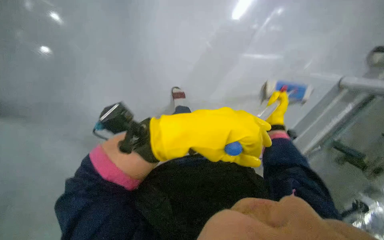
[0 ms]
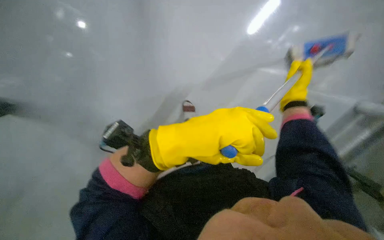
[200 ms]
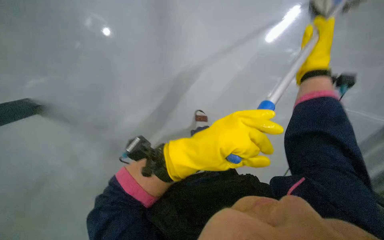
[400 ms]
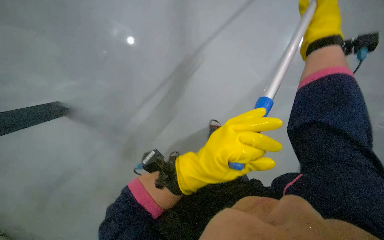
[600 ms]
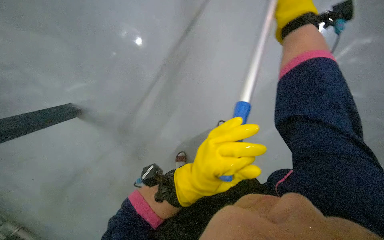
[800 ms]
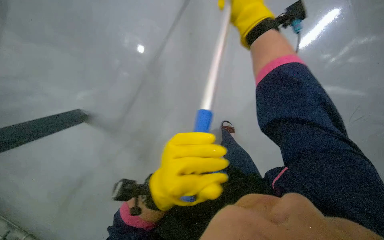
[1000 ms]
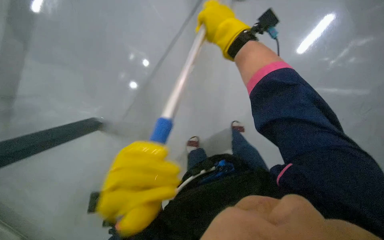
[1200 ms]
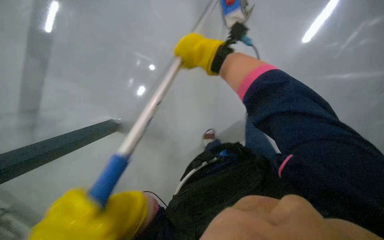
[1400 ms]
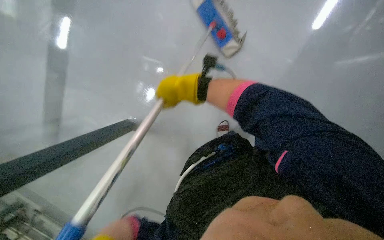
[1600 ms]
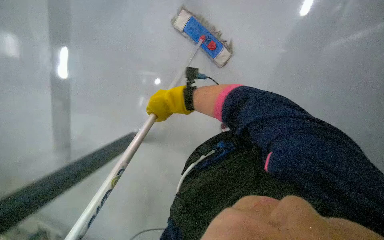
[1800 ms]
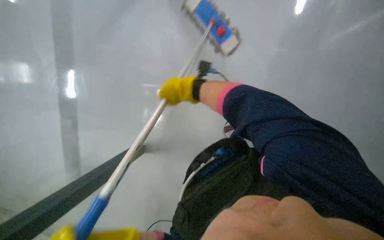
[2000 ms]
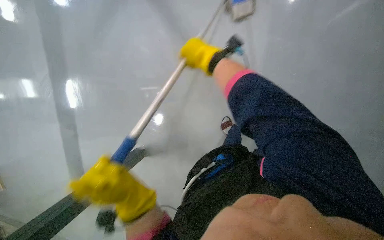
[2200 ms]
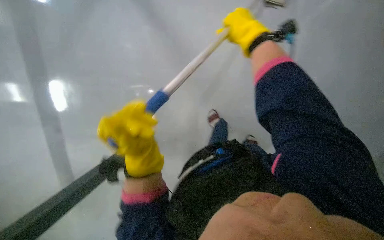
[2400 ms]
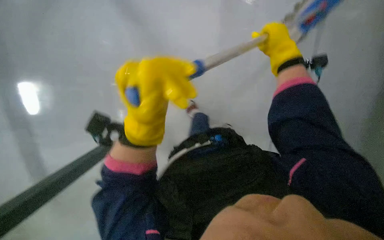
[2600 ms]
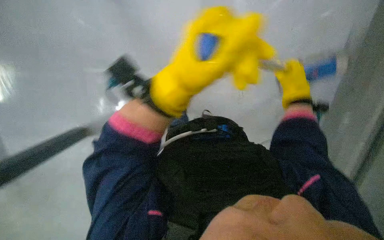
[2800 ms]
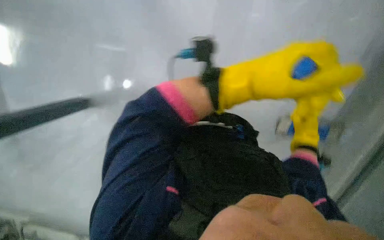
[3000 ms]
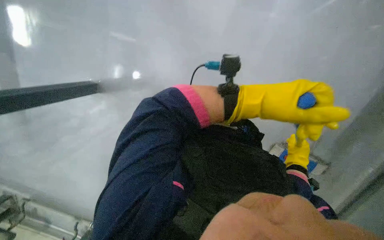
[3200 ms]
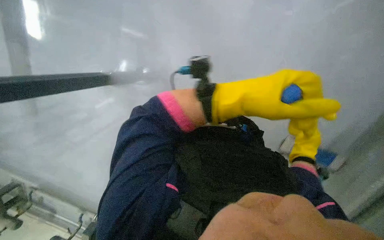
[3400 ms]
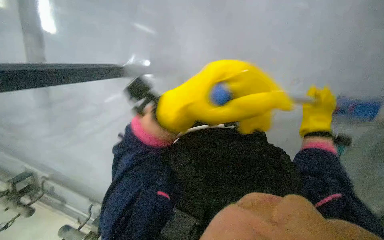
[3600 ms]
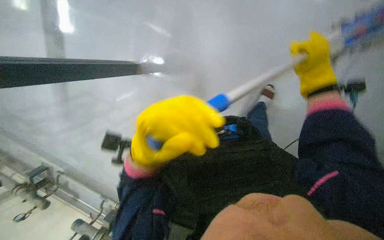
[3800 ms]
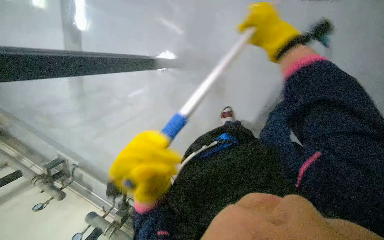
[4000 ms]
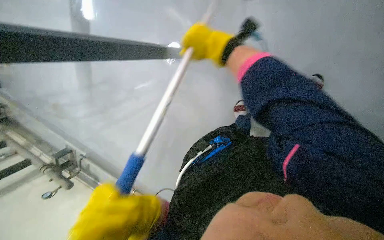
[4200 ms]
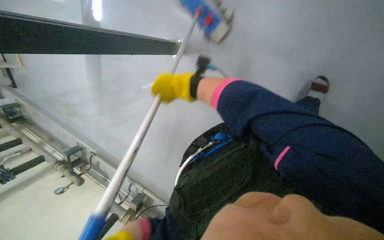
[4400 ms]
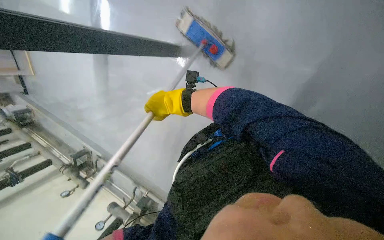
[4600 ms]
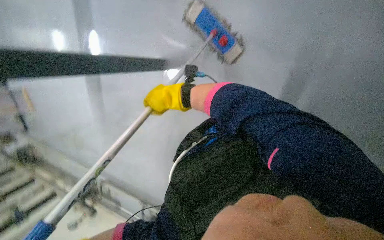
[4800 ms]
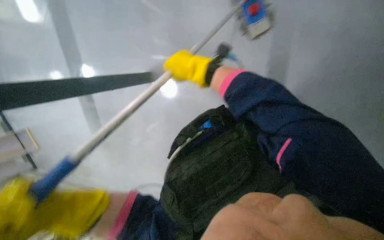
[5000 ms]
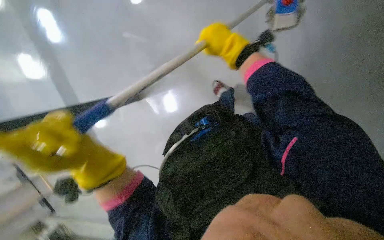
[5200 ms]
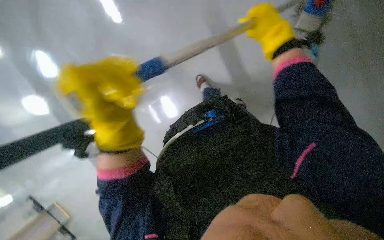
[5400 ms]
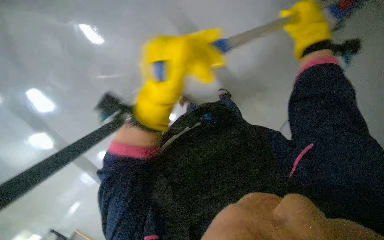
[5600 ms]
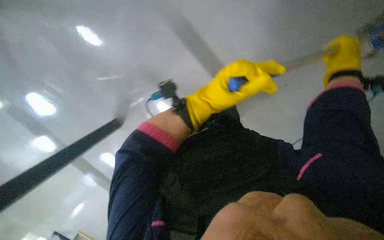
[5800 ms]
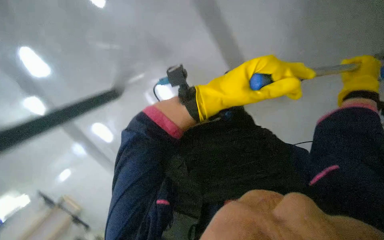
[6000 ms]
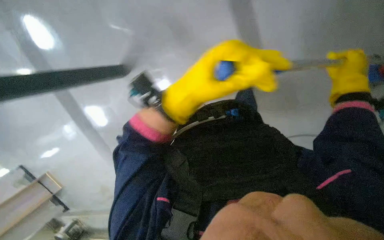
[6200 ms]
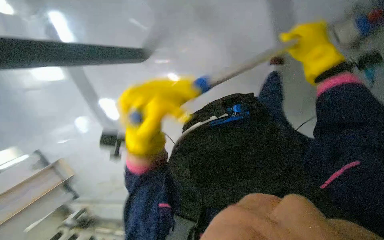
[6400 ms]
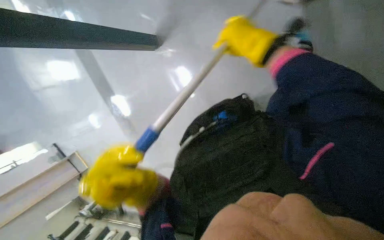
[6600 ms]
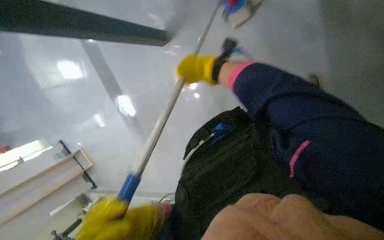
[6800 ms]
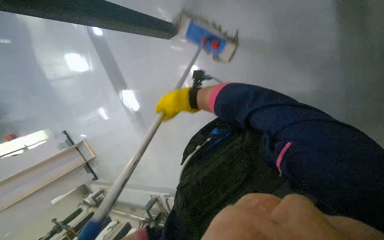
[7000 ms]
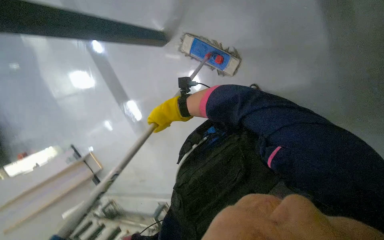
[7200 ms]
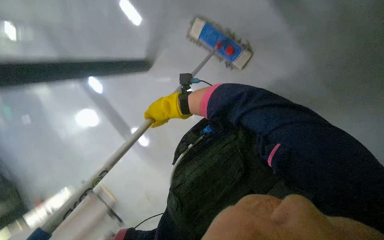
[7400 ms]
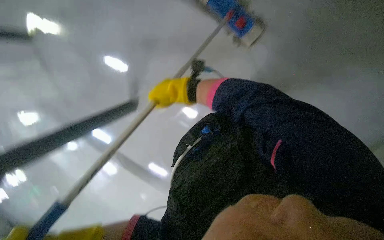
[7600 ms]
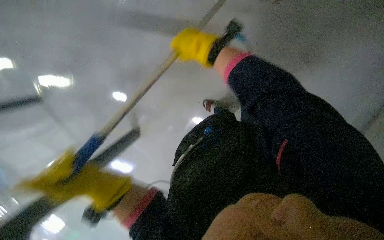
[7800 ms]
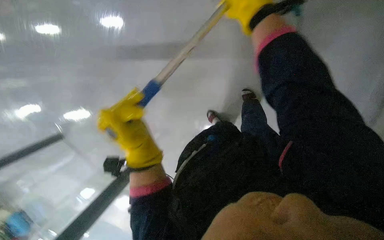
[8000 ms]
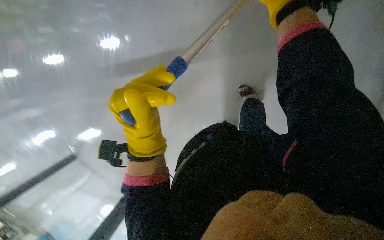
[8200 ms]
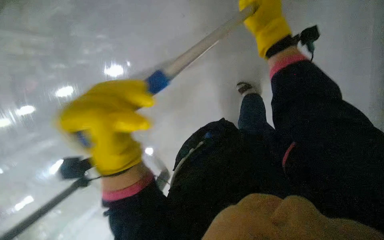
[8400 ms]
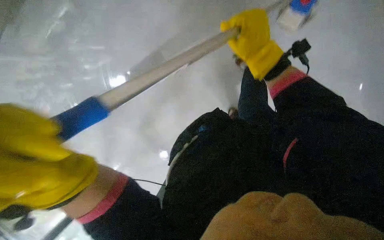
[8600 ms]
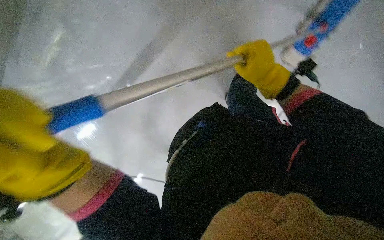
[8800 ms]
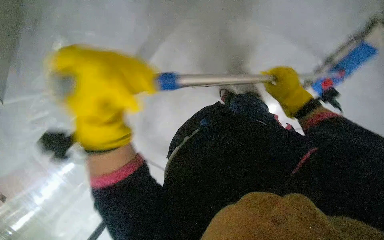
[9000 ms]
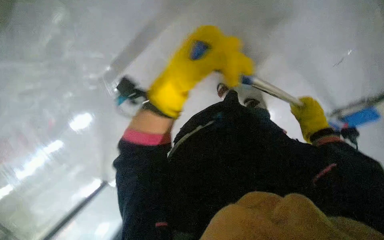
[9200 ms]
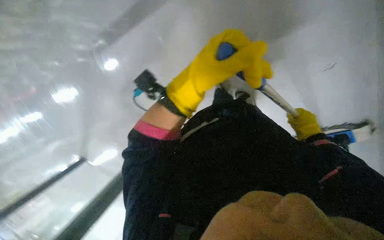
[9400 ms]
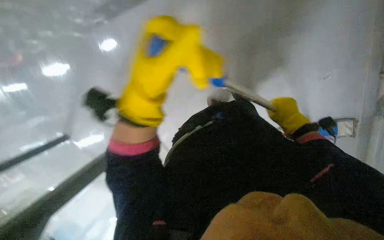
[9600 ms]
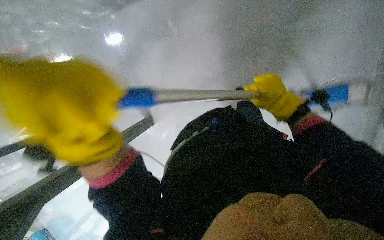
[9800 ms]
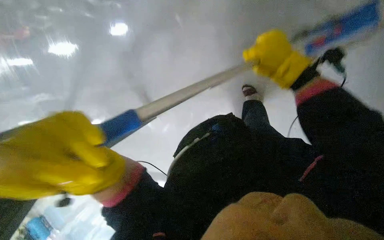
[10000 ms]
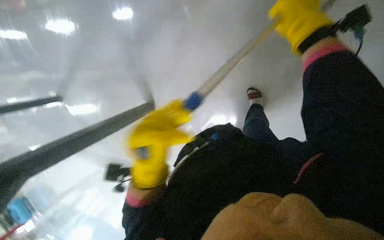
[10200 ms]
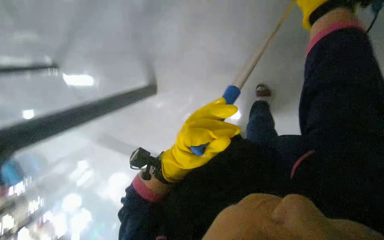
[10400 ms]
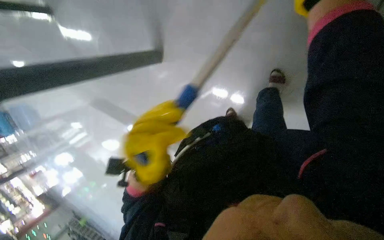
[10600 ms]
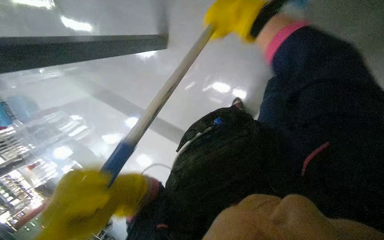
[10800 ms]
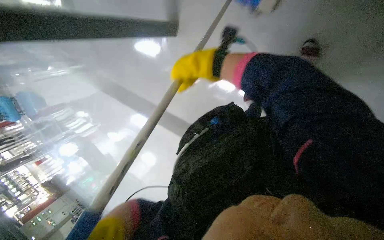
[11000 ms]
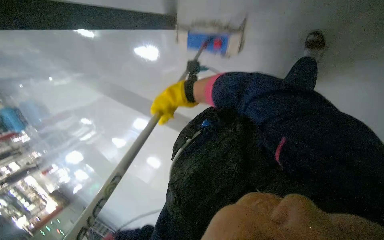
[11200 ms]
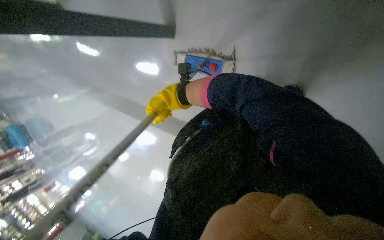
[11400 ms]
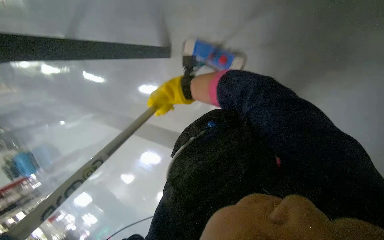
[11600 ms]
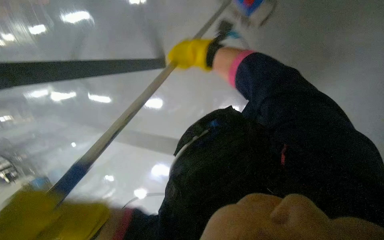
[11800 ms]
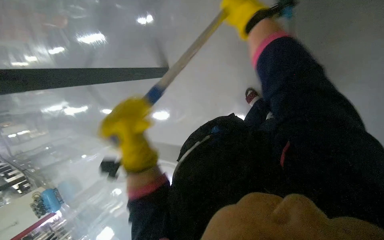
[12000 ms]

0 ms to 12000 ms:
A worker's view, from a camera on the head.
Job: mopping floor.
The whole recording: Mopping the floor. The worker mops the floor, periodically wringing the mop and changing the mop head.
1600 ms to 3000 ms: The right hand heads to the right, covering some 40 cm.
4400 ms to 6000 ms: The right hand shifts roughly 50 cm to the right.
6000 ms to 7600 ms: The right hand goes approximately 50 cm to the left.
7600 ms to 9000 ms: The right hand goes approximately 40 cm to the right.
9000 ms to 10400 ms: The left hand goes left and right, about 25 cm each way, reversing 2 times.
10400 ms to 12000 ms: The wearer looks approximately 10 degrees further upward.

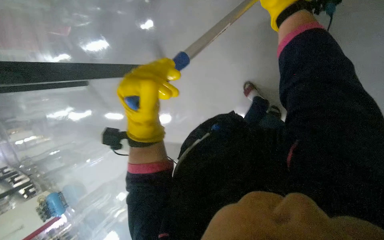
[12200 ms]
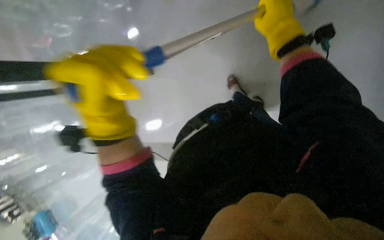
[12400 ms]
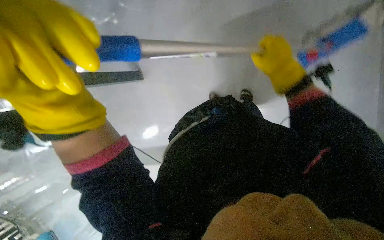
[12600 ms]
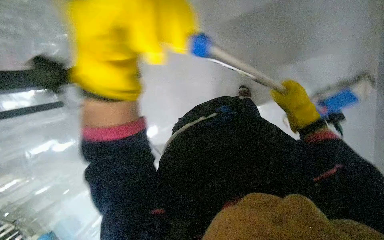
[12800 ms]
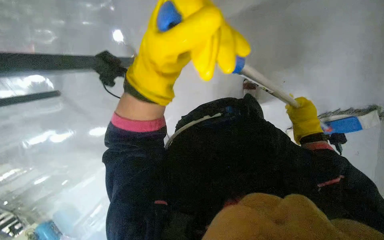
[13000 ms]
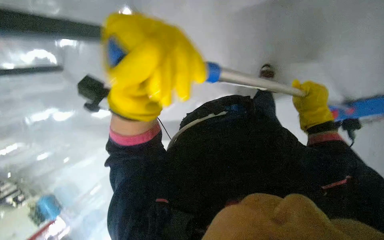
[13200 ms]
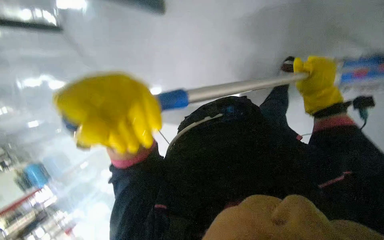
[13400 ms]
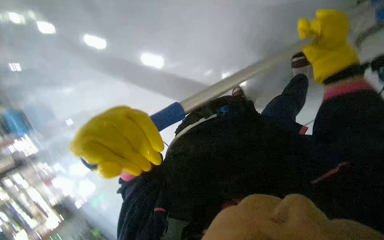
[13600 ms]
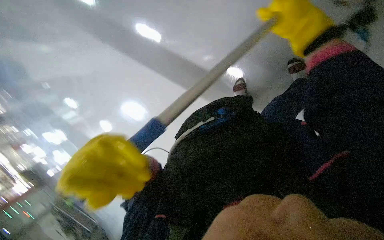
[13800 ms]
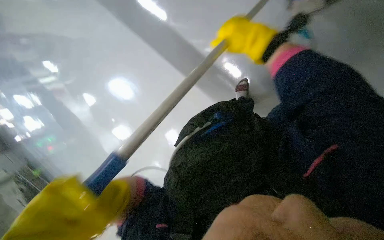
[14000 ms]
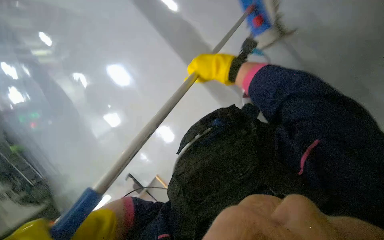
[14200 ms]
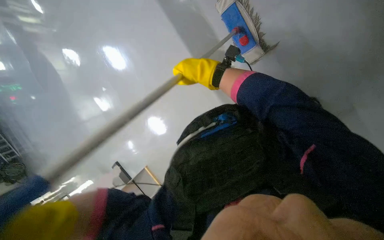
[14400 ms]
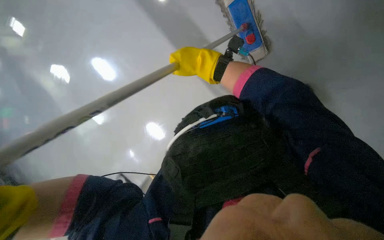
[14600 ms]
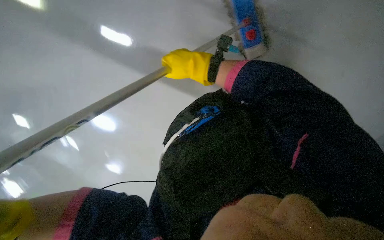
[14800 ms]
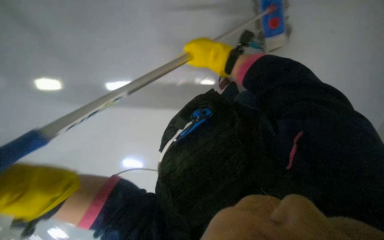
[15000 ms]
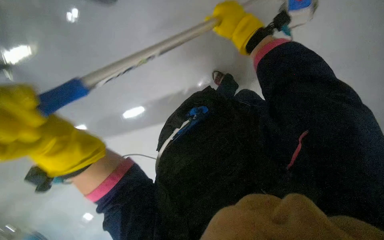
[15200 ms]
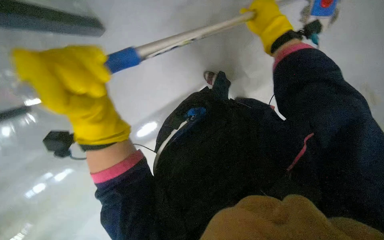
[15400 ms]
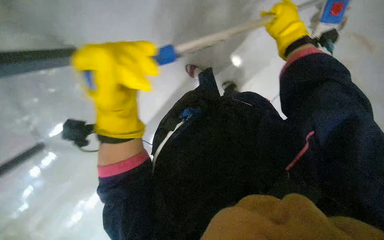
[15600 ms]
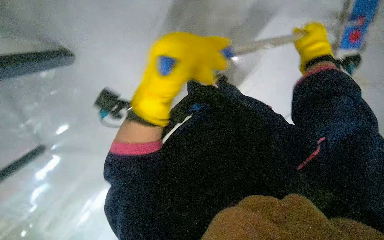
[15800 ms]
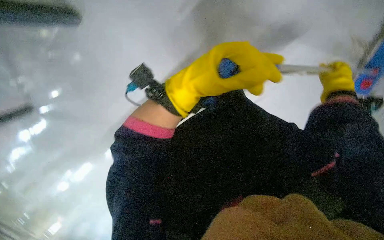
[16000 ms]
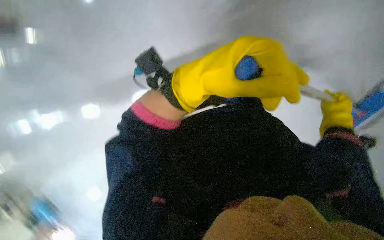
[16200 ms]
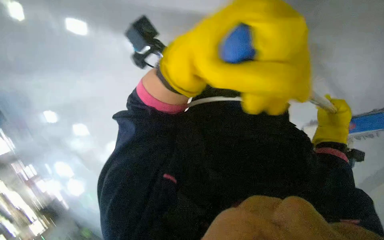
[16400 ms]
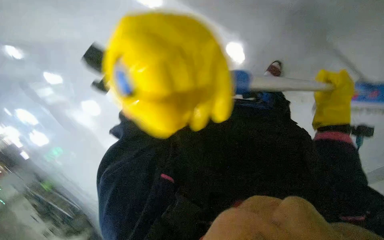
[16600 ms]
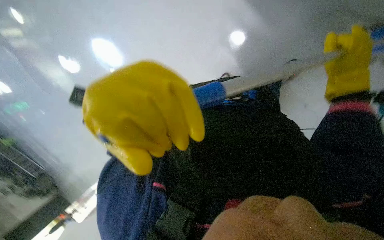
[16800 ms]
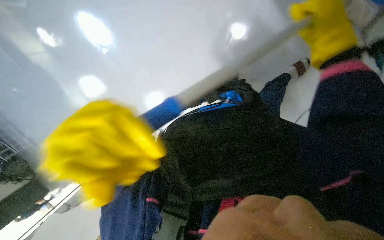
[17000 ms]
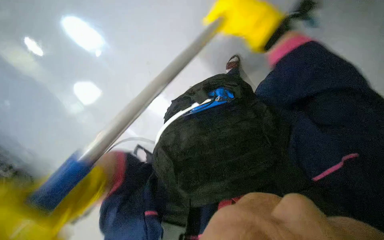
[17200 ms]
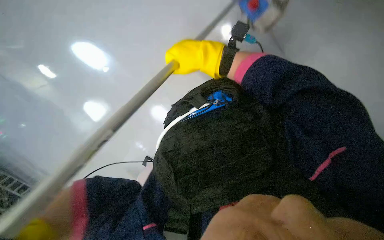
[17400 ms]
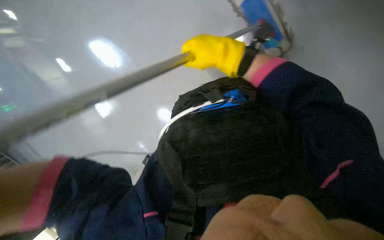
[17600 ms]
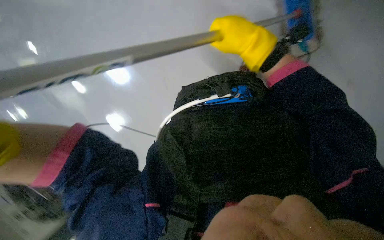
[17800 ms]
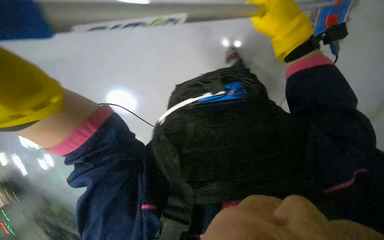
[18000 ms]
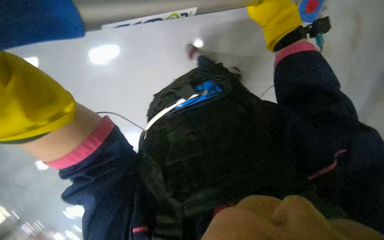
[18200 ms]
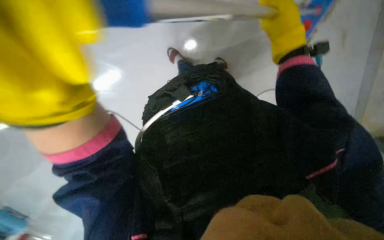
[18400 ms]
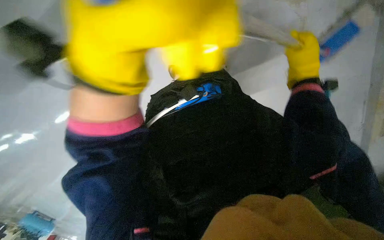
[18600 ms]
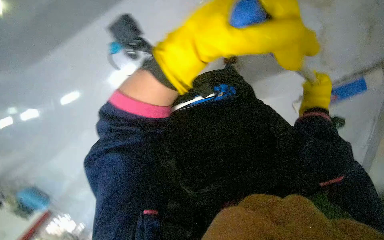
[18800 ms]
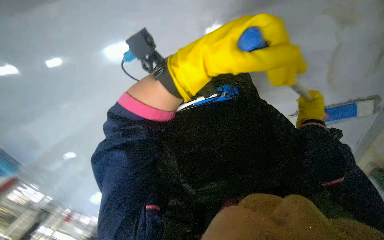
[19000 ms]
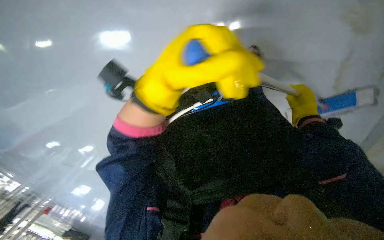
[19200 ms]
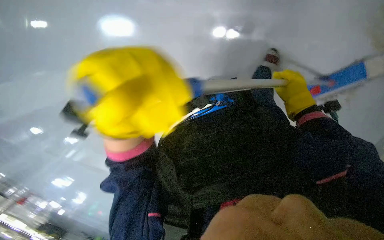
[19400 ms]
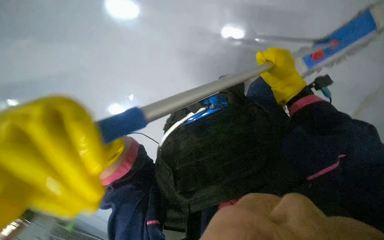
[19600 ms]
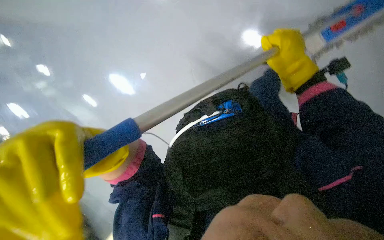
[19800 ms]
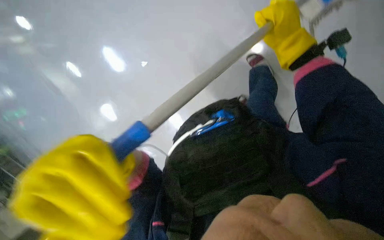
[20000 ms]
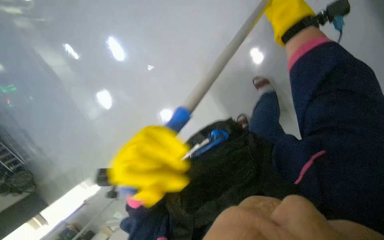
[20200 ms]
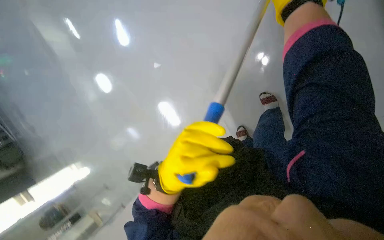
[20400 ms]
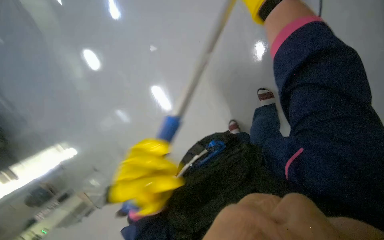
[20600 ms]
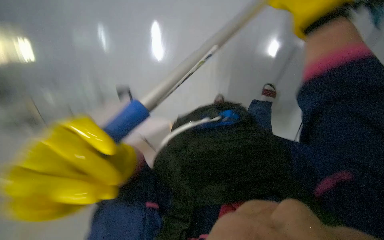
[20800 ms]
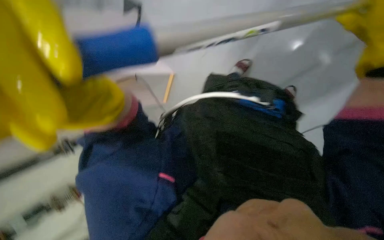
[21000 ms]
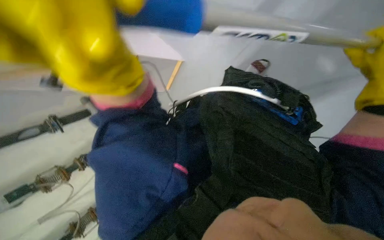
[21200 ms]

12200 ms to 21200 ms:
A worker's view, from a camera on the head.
Job: mopping floor.
The whole recording: Mopping the floor. The worker mops the floor, periodically wringing the mop and changing the mop head.
12200 ms to 13800 ms: The wearer looks about 20 degrees further downward.
13800 ms to 15200 ms: The right hand shifts some 20 cm to the left and up the picture.
15200 ms to 16600 ms: The left hand goes some 20 cm to the right. Meanwhile the right hand travels to the right and down the picture by roughly 30 cm.
16600 ms to 18200 ms: The right hand is displaced to the left and up the picture by some 20 cm.
18200 ms to 19800 ms: The right hand shifts some 15 cm down the picture.
19800 ms to 21200 ms: The wearer looks approximately 20 degrees further downward. The scene turns some 25 degrees clockwise in the picture. The left hand goes approximately 10 cm up the picture.
